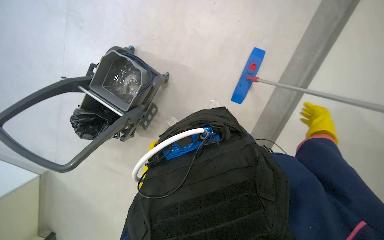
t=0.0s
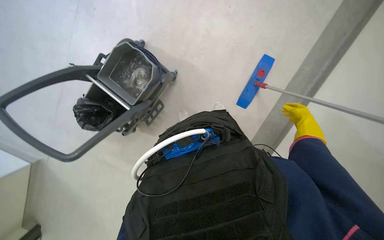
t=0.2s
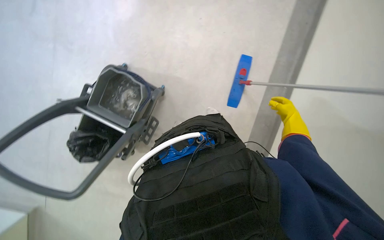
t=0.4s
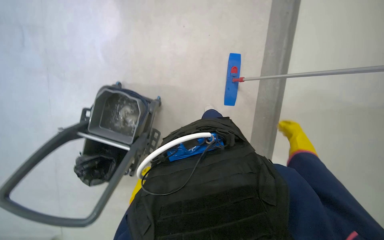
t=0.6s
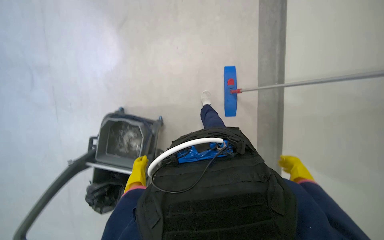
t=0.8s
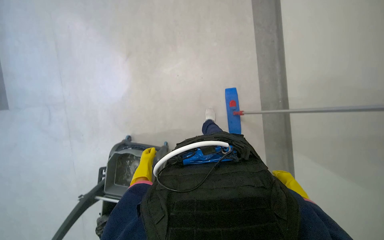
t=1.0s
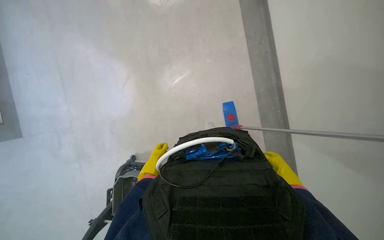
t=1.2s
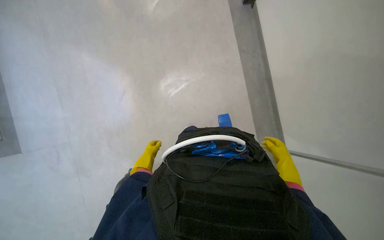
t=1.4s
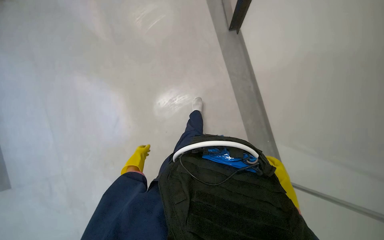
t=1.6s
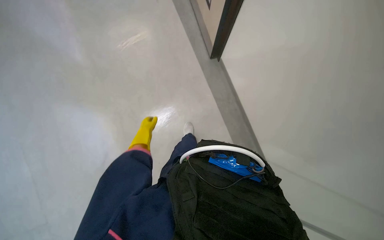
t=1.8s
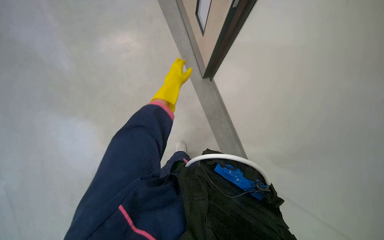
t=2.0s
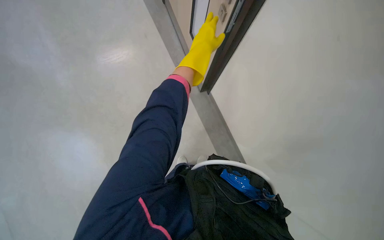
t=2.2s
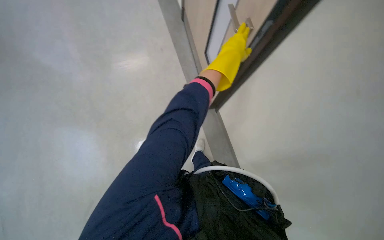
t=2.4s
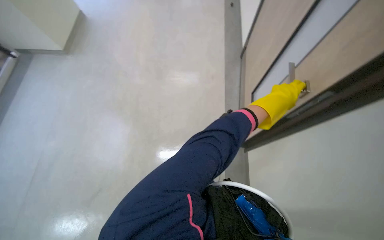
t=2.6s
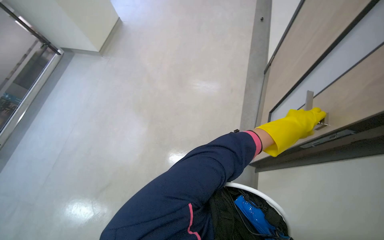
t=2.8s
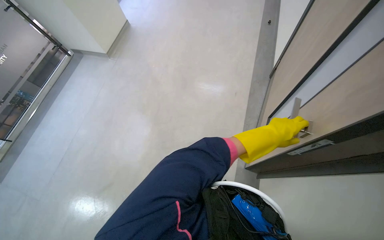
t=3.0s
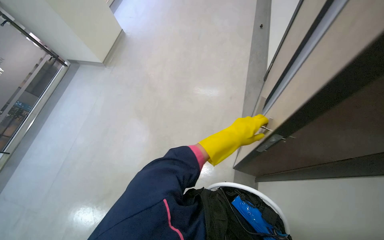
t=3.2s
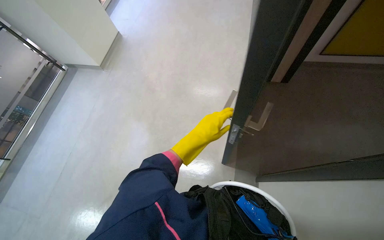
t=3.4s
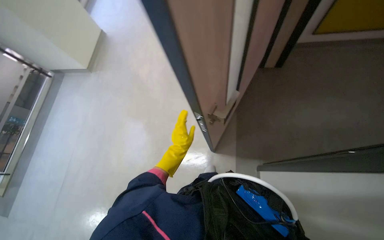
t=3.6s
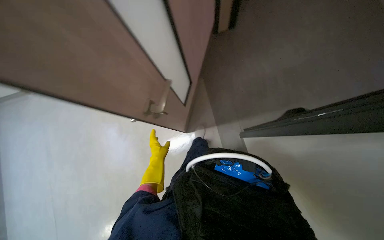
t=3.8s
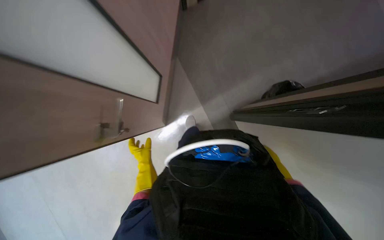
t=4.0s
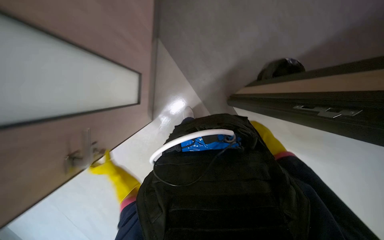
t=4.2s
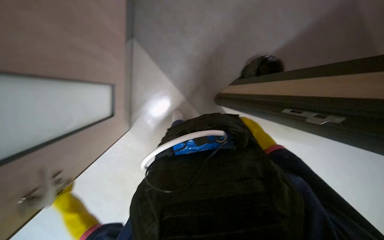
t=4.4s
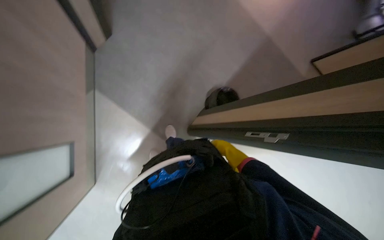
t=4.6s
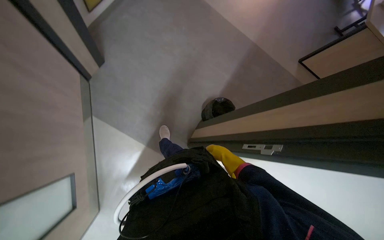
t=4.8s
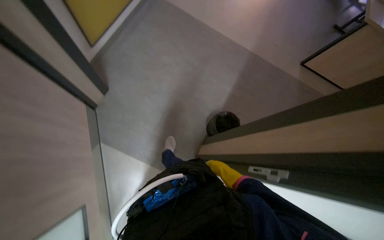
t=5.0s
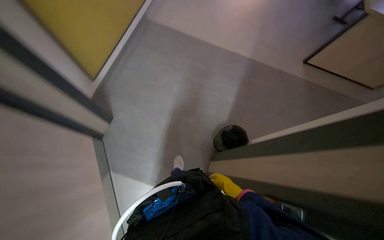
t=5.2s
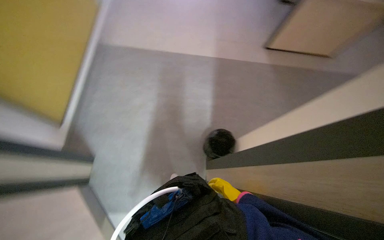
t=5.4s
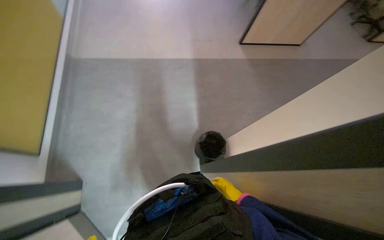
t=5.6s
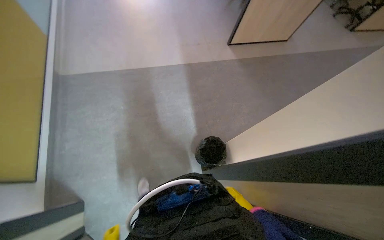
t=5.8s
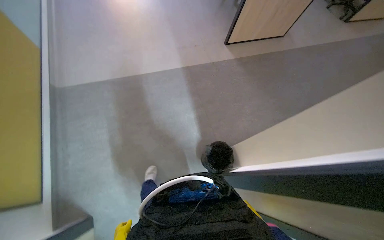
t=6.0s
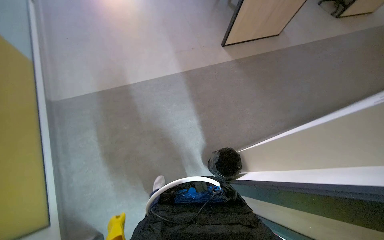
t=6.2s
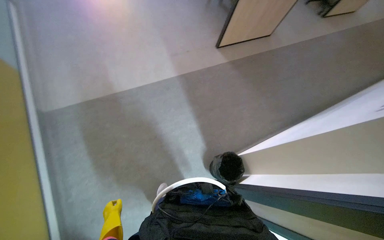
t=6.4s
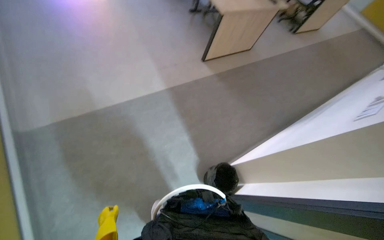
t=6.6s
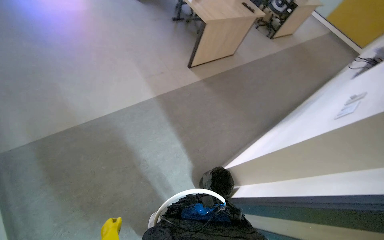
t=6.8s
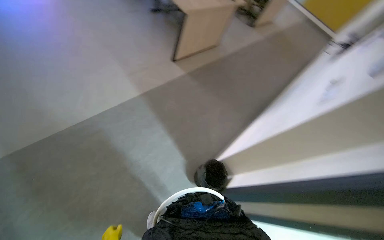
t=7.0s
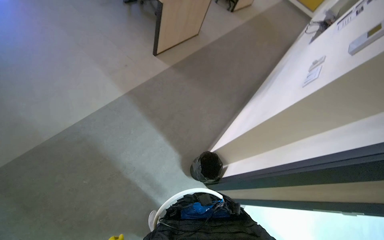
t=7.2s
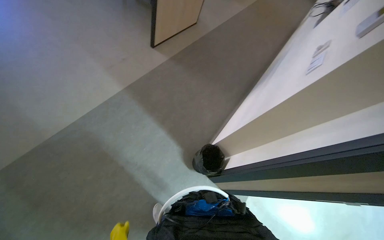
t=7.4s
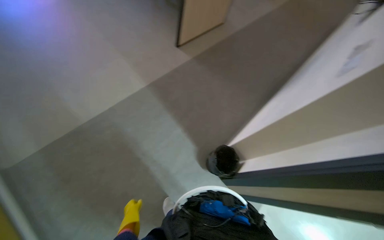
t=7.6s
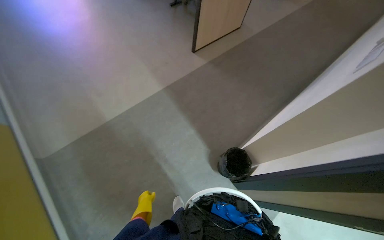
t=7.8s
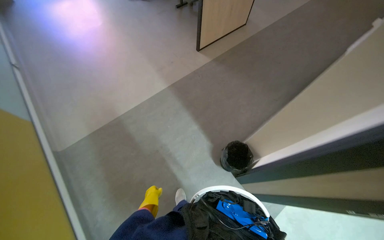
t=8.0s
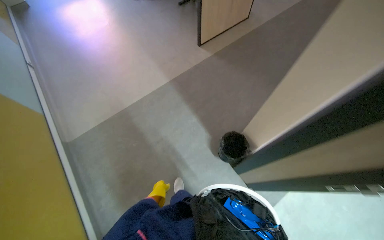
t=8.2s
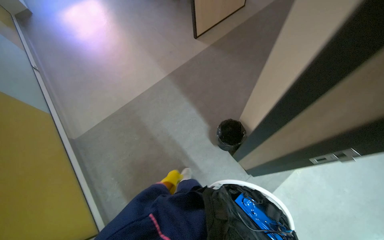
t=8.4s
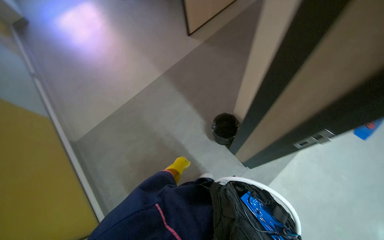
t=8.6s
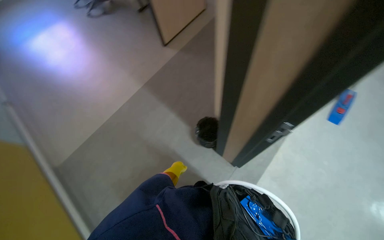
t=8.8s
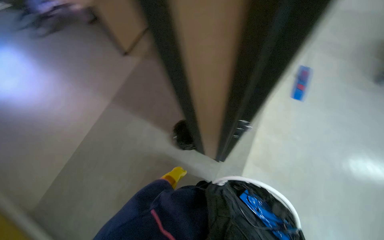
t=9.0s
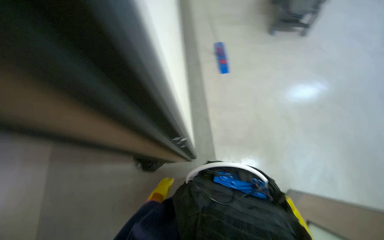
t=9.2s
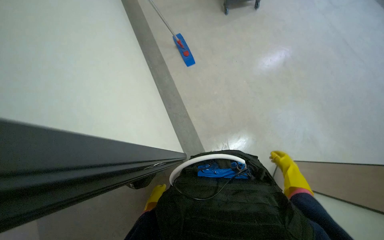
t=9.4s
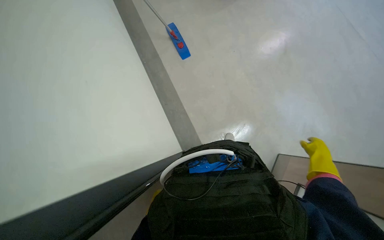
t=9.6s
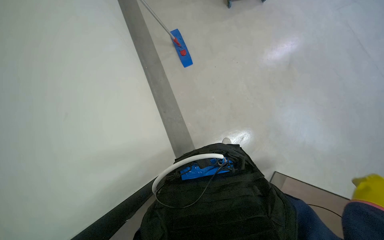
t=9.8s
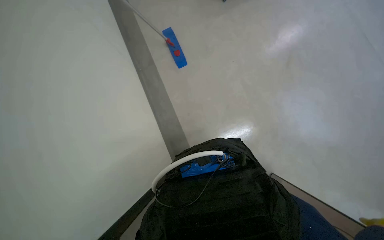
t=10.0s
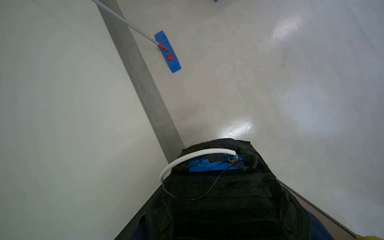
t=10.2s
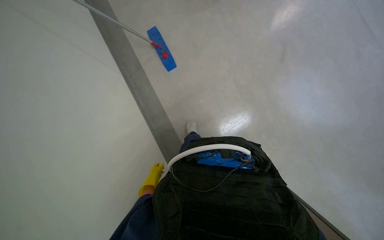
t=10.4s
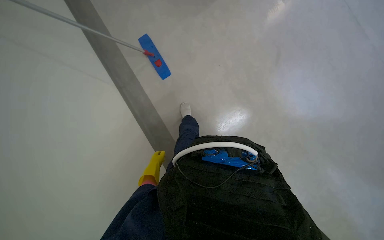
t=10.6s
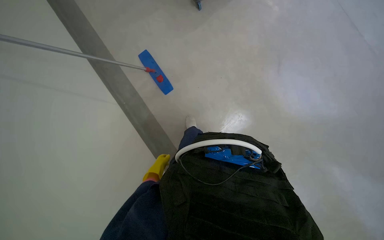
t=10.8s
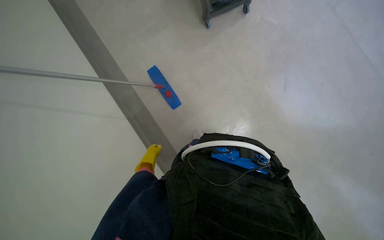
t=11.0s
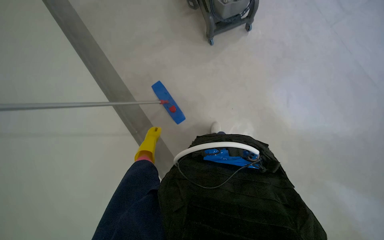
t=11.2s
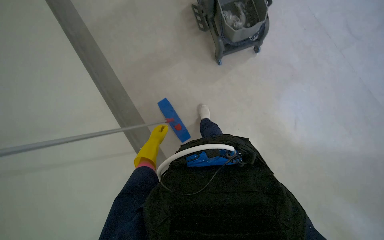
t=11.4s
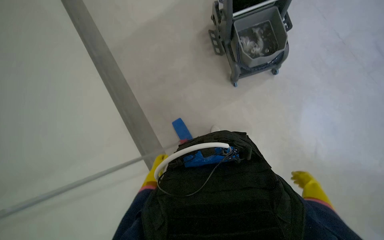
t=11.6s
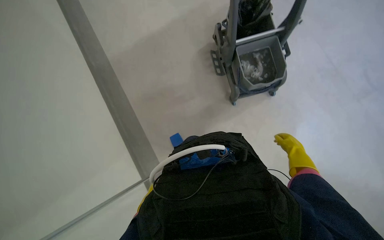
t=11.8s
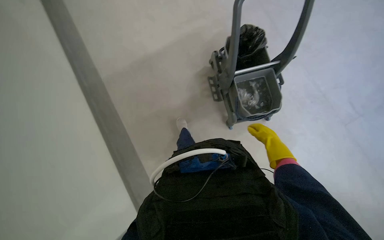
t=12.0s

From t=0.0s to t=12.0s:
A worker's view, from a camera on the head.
Job: preparing cleaning supplies.
The whole recording: Changing mop head. The worker removes the mop head, wrings it in the bucket, and attaches a clean one to the mop handle.
From t=0.0s to t=1.6s: The view tips upward by some 35 degrees. The scene rotates counterclockwise by some 35 degrees.
From t=1.6s to t=3.0s: The view tips upward by about 25 degrees. The scene turns about 45 degrees clockwise in the picture.
From t=4.4s to t=6.0s: The wearer moves approximately 60 cm. The wearer looks approximately 70 degrees further to the right. The wearer looks some 25 degrees further upward.
From t=6.0s to t=7.6s: The wearer moves some 40 cm. The head turns to the right by some 25 degrees.
From t=10.4s to t=12.0s: The head rotates about 15 degrees to the left. The camera pitches upward, by about 50 degrees.

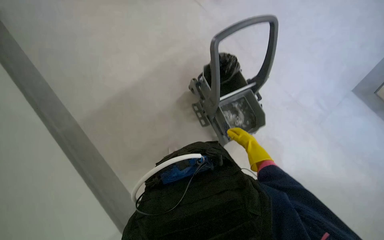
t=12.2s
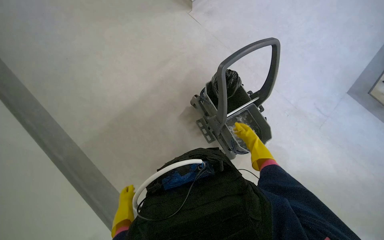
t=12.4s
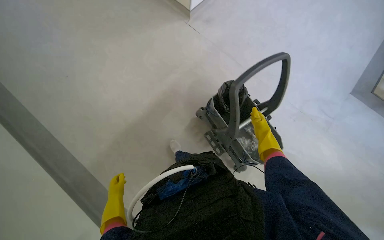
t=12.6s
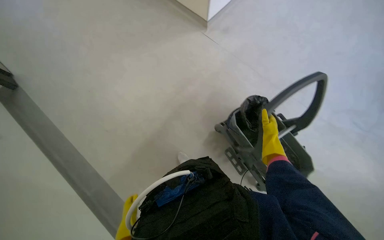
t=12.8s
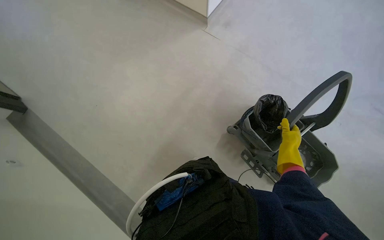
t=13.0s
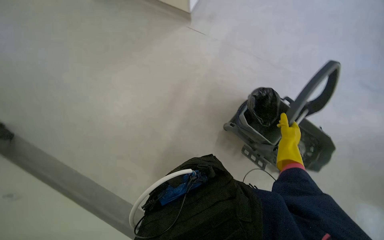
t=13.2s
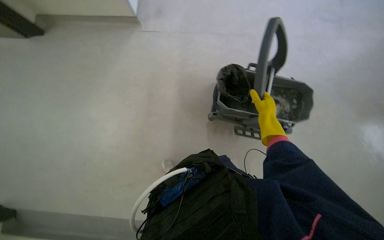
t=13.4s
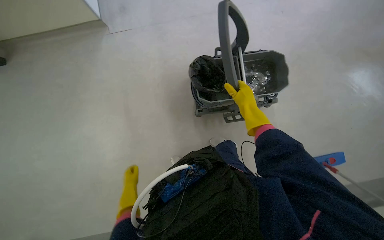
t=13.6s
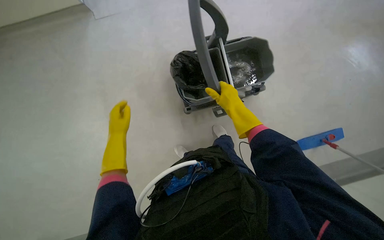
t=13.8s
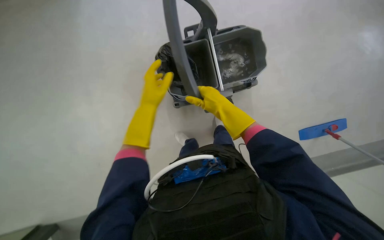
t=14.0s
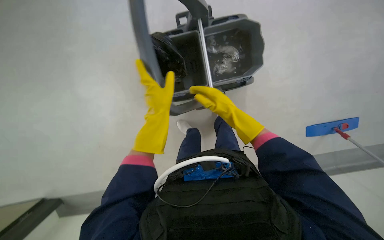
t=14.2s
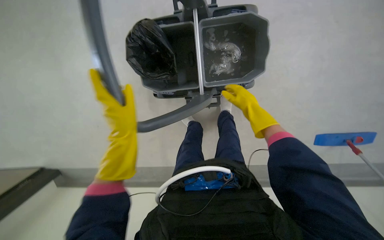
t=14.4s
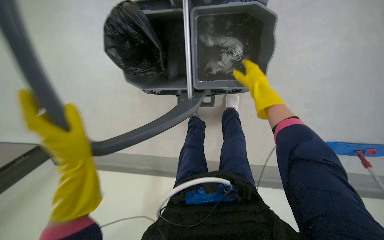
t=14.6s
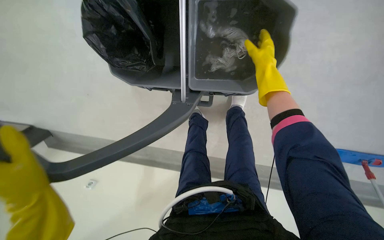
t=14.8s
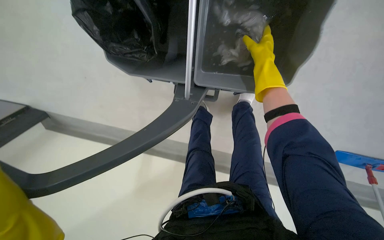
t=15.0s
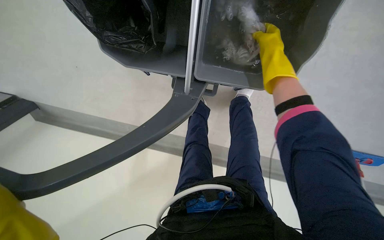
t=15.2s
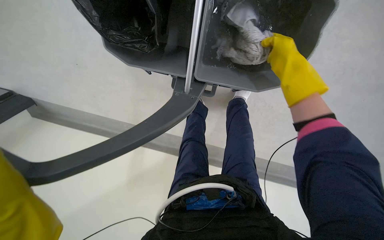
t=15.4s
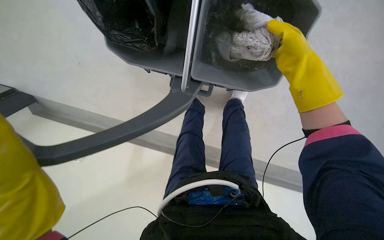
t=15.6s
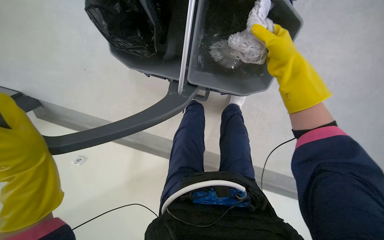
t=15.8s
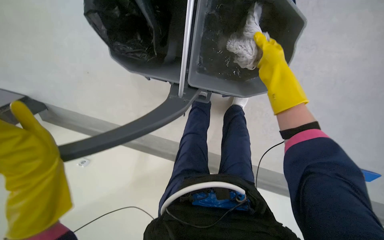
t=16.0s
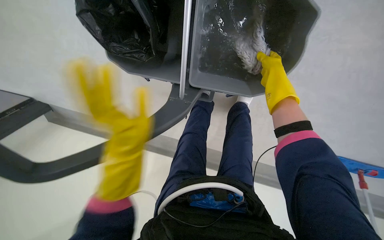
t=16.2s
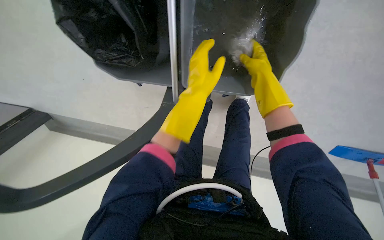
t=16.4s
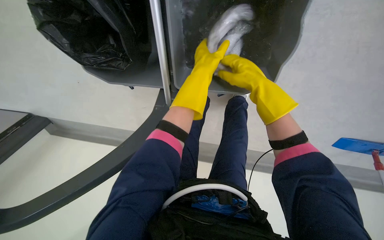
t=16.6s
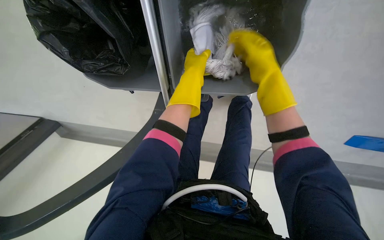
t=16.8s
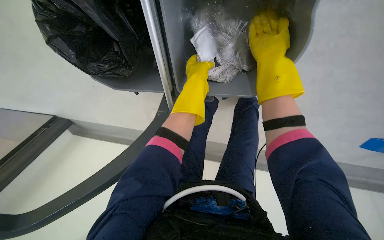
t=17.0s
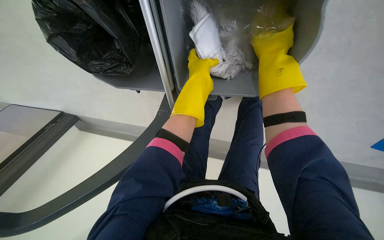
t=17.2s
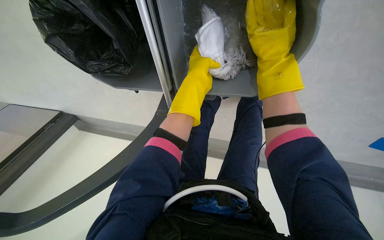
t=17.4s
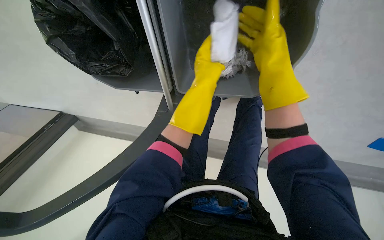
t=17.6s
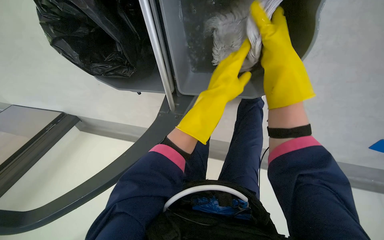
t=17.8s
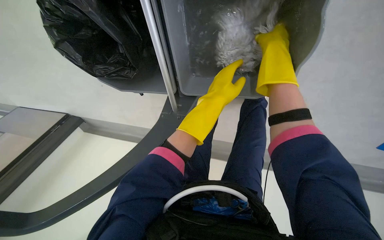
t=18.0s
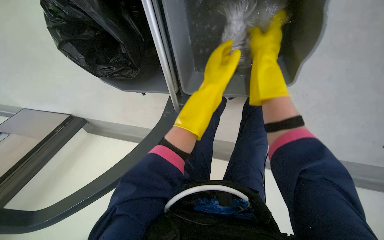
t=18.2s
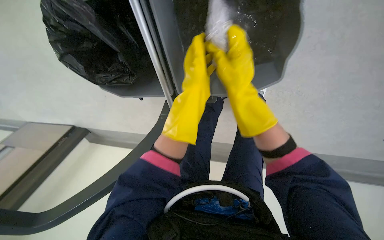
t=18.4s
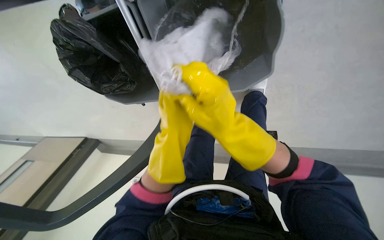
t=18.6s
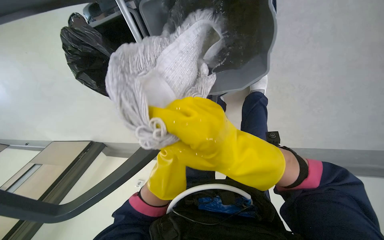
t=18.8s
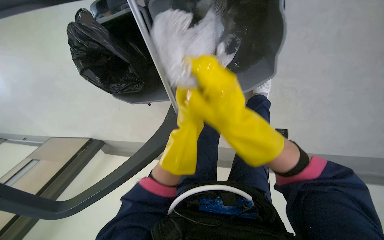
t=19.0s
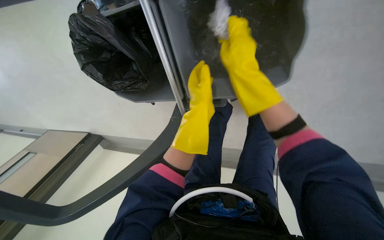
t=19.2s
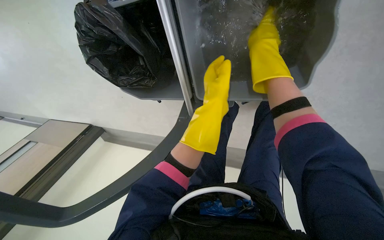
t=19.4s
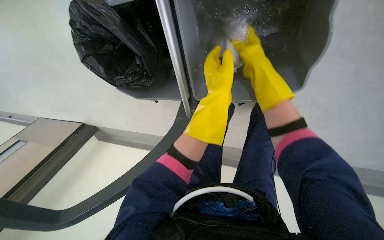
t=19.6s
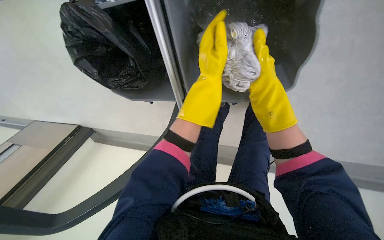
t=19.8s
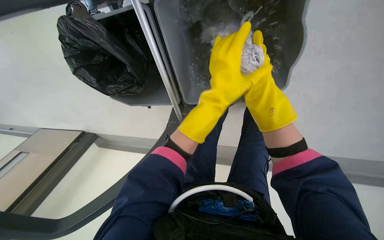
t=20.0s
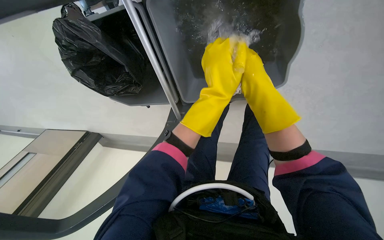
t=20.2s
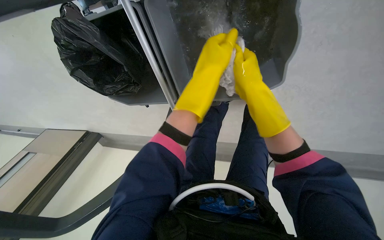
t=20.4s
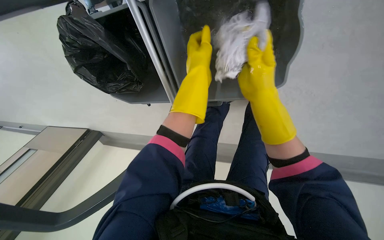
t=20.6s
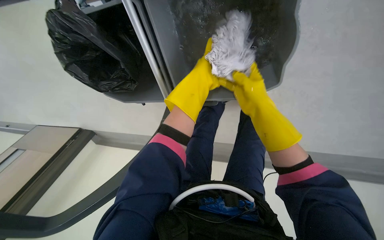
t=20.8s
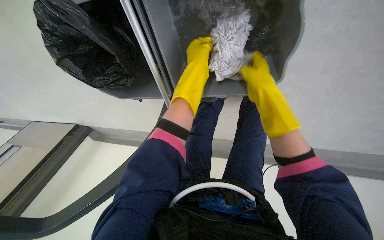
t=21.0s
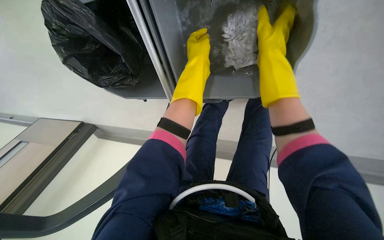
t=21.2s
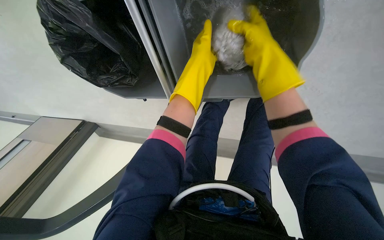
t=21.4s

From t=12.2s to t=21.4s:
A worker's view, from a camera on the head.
Job: preparing cleaning supplies.
The whole recording: Changing mop head. The worker removes the mop head, wrings it in the bucket, and attaches a clean one to the mop handle.
From t=15.2s to t=16.8s: The right hand goes some 10 cm down the picture.
From t=16.8s to t=18.4s: The left hand moves nearer to the camera, approximately 10 cm.
From t=18.4s to t=19.8s: The right hand swings up and down the picture, some 25 cm each way, with 2 reversals.
